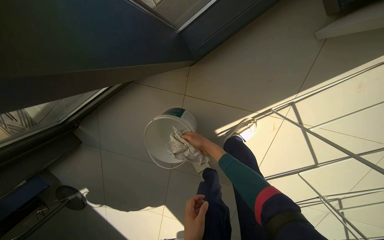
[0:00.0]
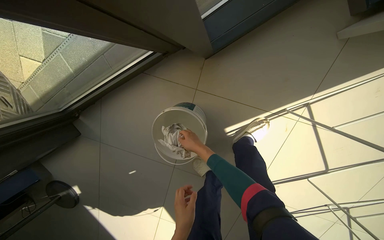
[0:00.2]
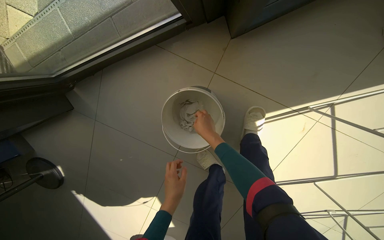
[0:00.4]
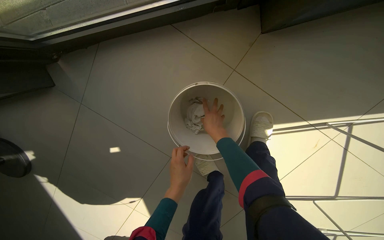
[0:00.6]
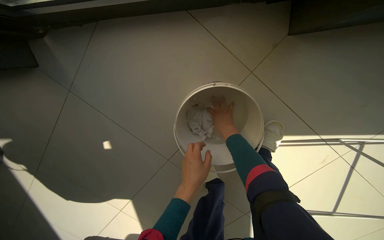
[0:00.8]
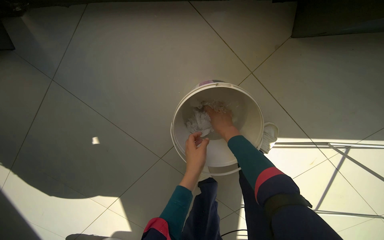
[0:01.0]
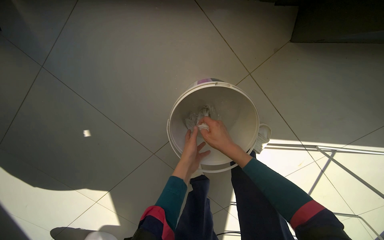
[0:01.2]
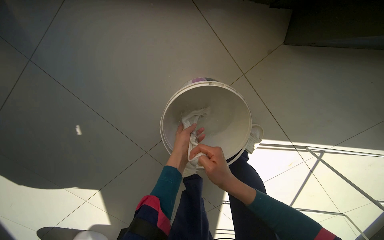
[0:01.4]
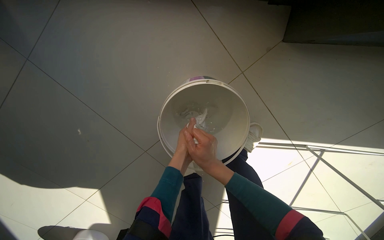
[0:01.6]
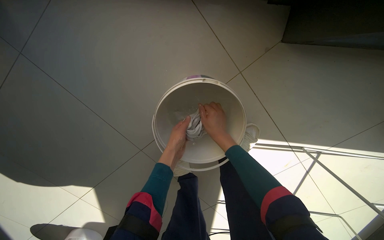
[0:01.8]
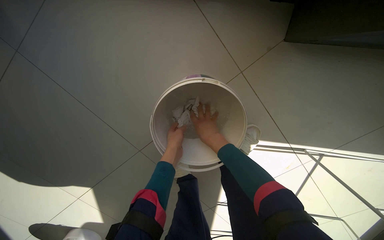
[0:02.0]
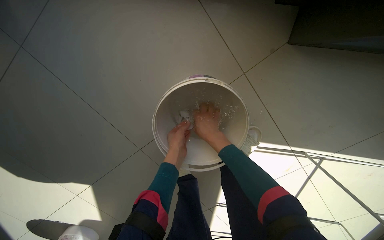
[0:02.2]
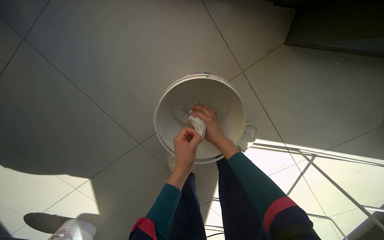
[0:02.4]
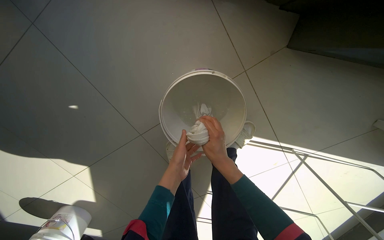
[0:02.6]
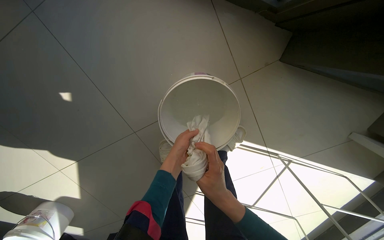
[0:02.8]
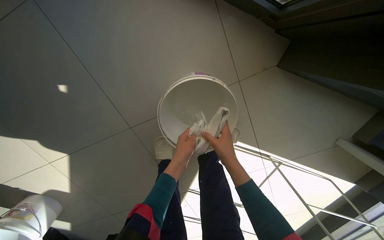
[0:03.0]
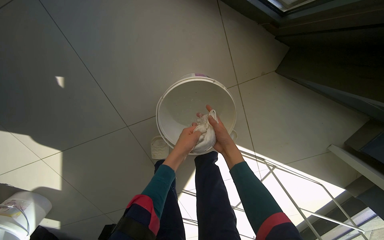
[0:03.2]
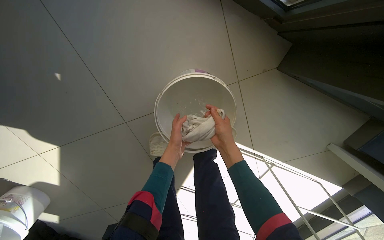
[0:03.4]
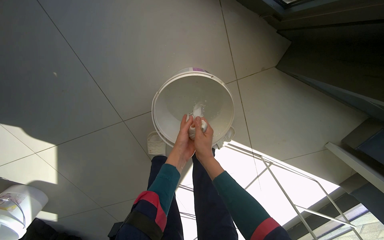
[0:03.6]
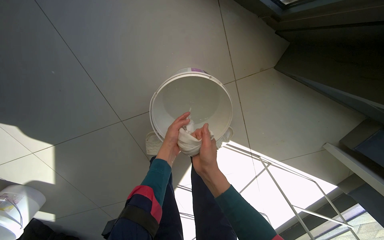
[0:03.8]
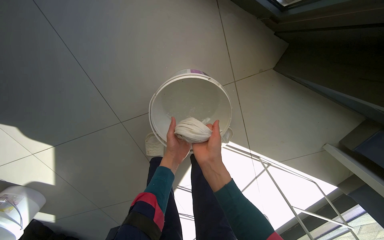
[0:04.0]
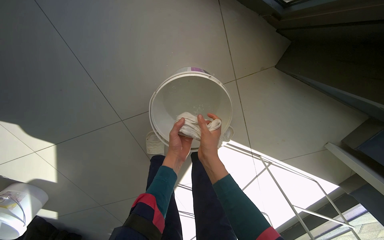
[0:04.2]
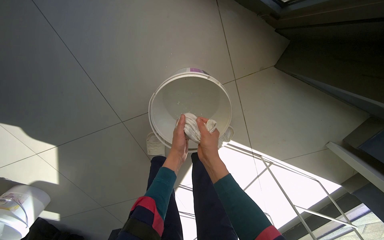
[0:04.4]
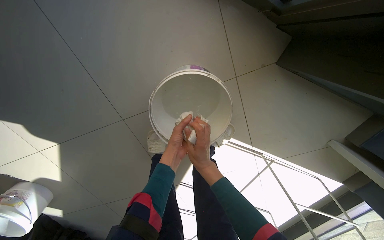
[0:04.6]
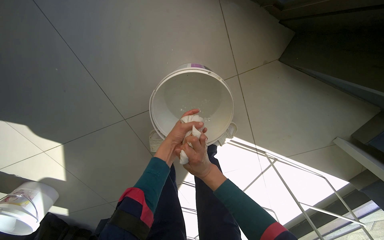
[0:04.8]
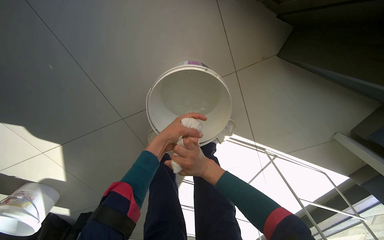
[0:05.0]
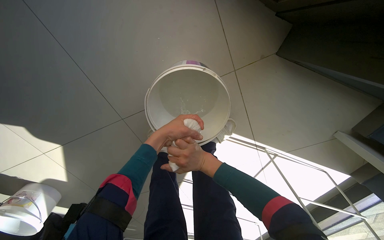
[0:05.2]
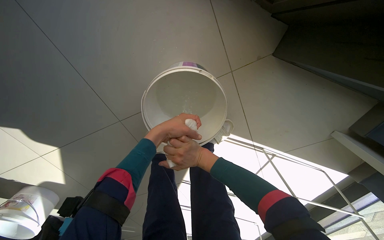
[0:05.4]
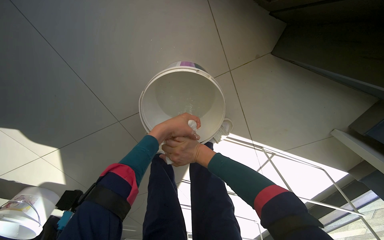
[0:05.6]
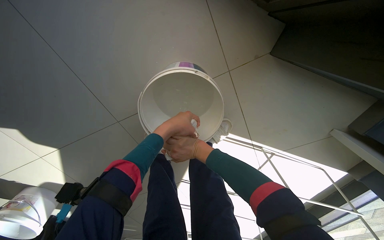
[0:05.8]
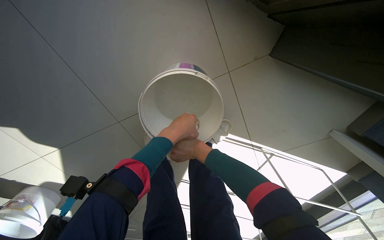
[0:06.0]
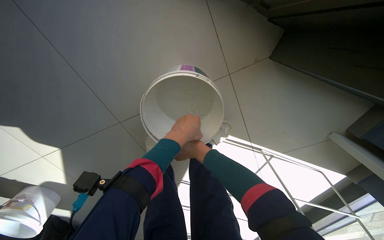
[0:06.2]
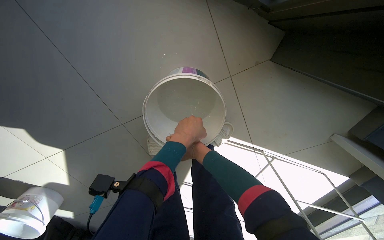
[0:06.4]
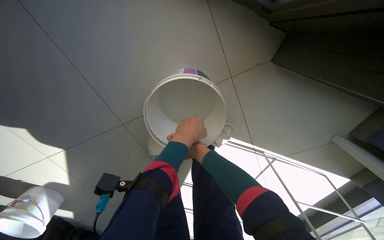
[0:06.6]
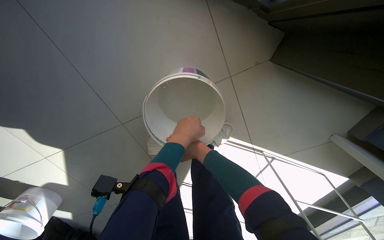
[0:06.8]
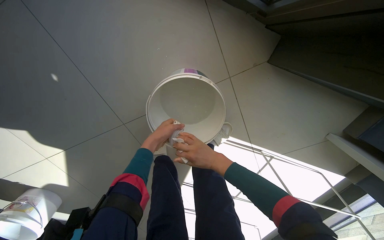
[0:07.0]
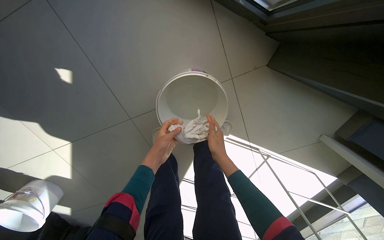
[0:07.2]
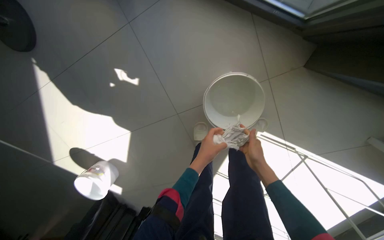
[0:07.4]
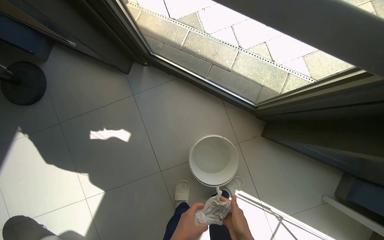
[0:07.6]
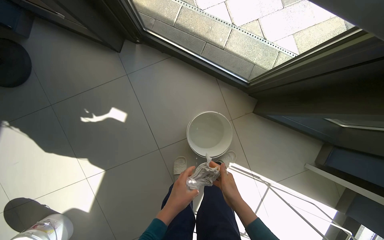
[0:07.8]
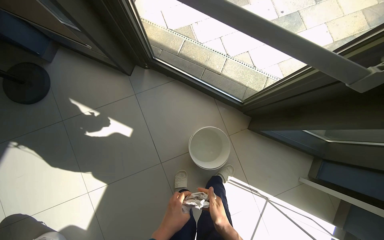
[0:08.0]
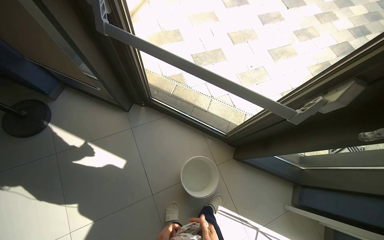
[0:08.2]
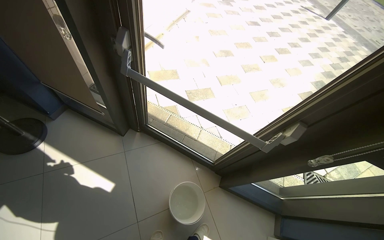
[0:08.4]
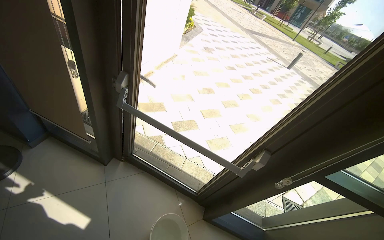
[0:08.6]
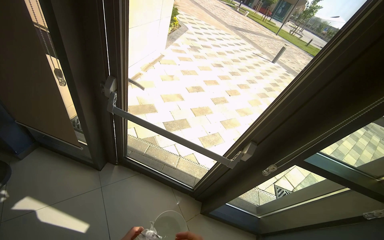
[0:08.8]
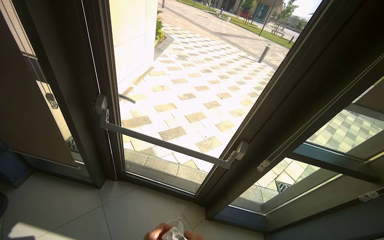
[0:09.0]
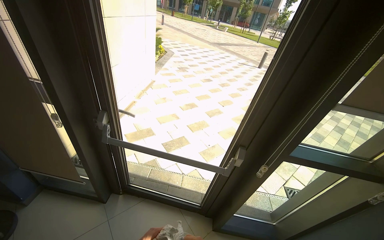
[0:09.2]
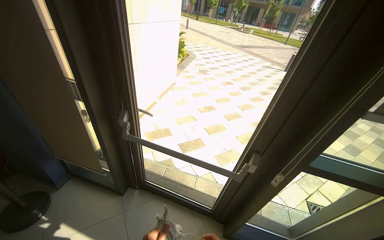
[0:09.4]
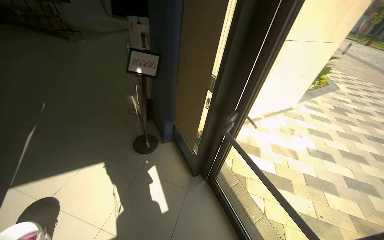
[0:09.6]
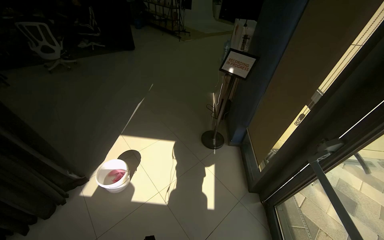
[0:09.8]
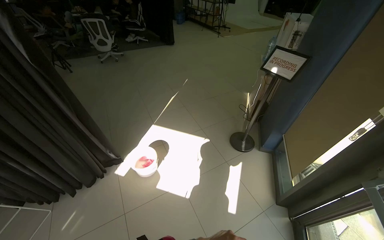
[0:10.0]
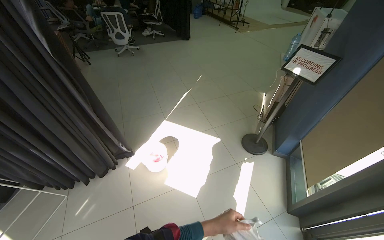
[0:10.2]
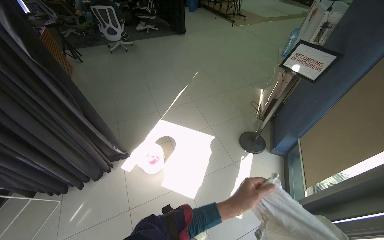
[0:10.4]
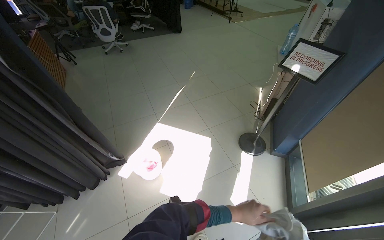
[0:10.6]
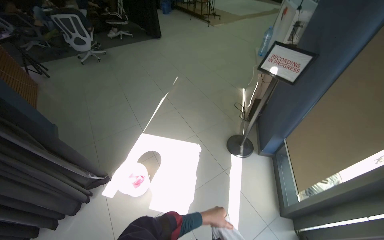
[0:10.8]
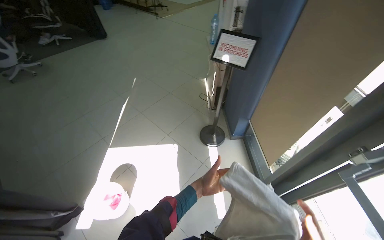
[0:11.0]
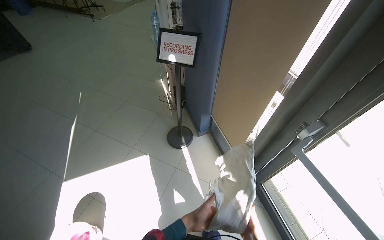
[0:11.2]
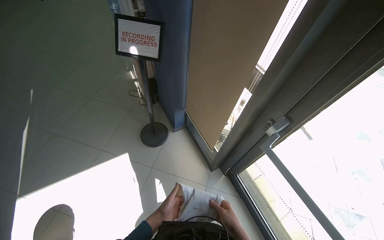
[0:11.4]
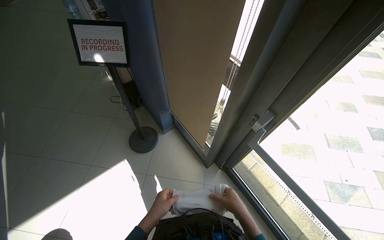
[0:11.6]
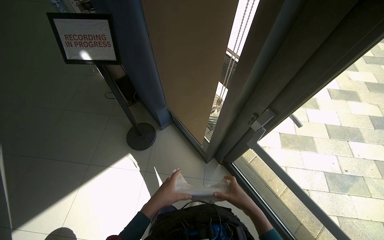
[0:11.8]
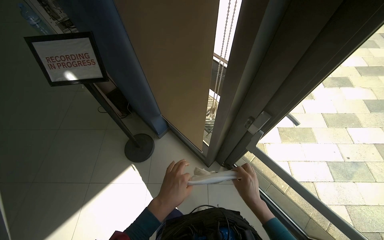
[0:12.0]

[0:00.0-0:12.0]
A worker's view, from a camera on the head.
Job: cleaning windows.
The whole recording: Cleaning window area. The worker picks up a spray bottle, adjusts the window blinds, sprays the window frames, and wipes them with a cloth.
0:00.0 to 0:01.6: The camera travels some 50 cm. The camera is aimed roughly 20 degrees further to the right. Everything in view rotates approximately 30 degrees clockwise.
0:01.6 to 0:03.0: The right hand goes up and down the picture, roughly 15 cm each way, reversing 2 times; the left hand goes roughly 15 cm nearer to the camera.
0:03.0 to 0:04.4: The right hand reaches some 10 cm nearer to the camera, then returns.
0:06.0 to 0:07.6: The head travels approximately 50 cm. The view tilts approximately 35 degrees upward.
0:09.0 to 0:10.4: The wearer looks approximately 100 degrees further to the left.
0:10.4 to 0:12.0: The camera travels some 60 cm. The head turns to the right by some 65 degrees. The view tilts about 15 degrees downward.

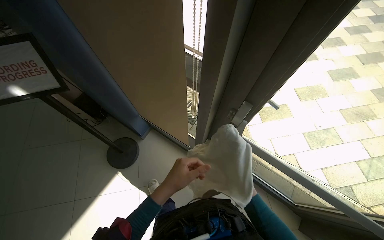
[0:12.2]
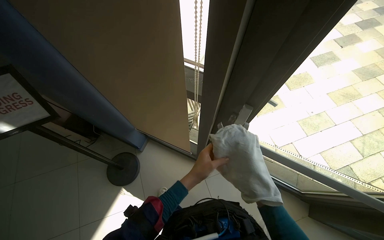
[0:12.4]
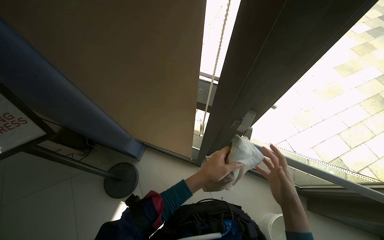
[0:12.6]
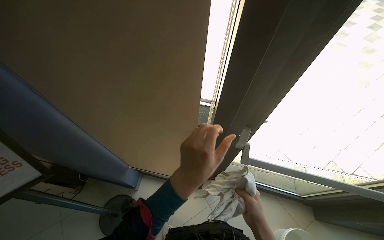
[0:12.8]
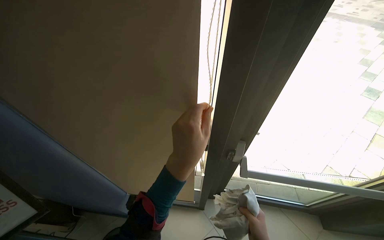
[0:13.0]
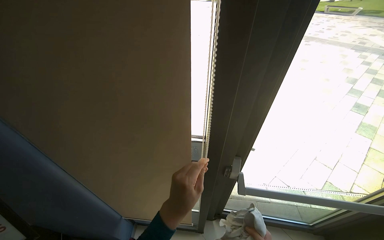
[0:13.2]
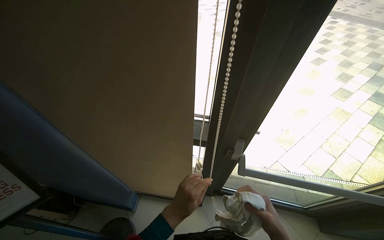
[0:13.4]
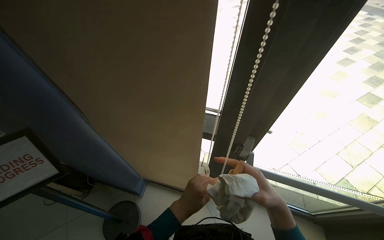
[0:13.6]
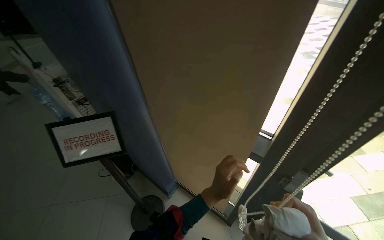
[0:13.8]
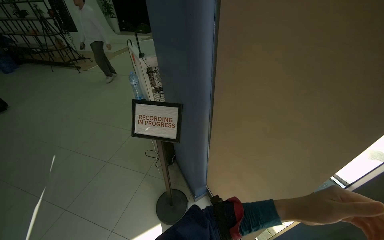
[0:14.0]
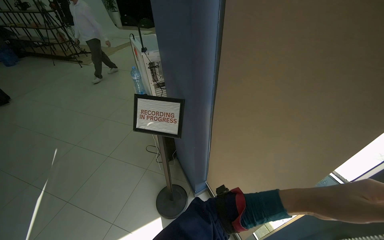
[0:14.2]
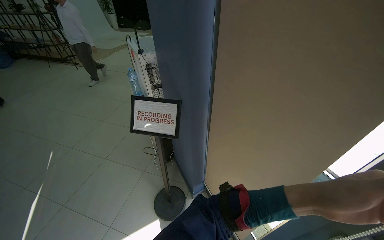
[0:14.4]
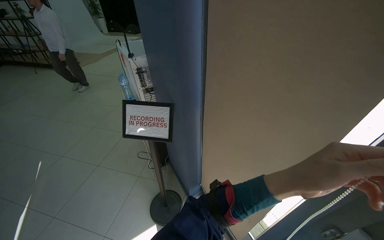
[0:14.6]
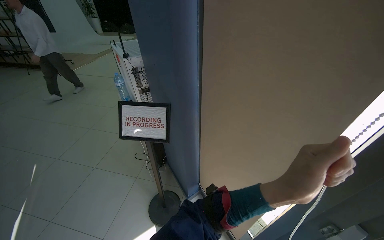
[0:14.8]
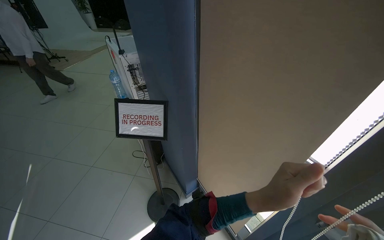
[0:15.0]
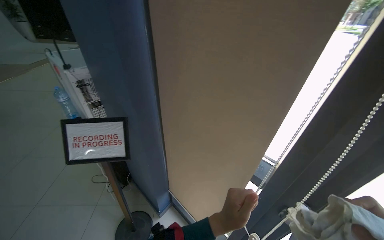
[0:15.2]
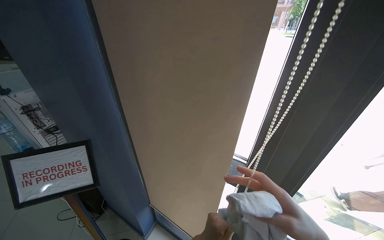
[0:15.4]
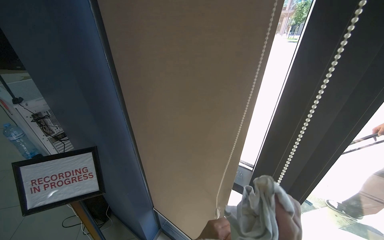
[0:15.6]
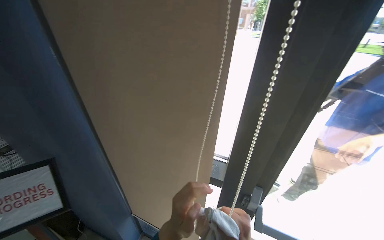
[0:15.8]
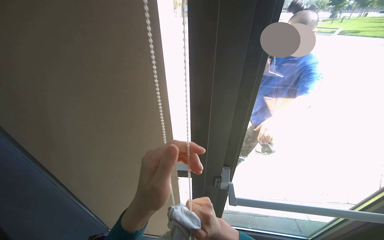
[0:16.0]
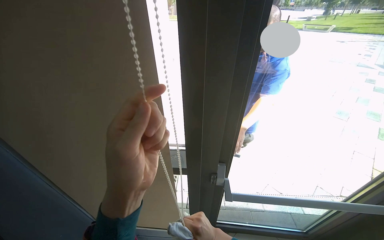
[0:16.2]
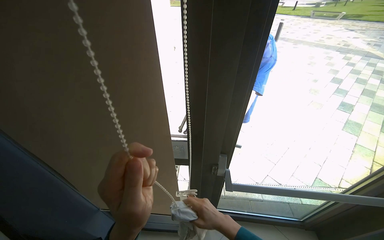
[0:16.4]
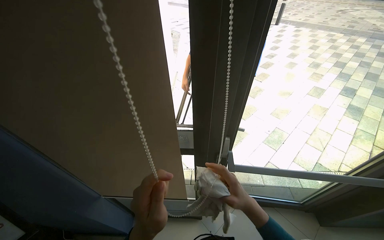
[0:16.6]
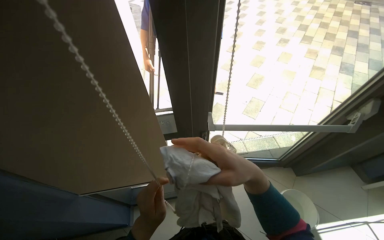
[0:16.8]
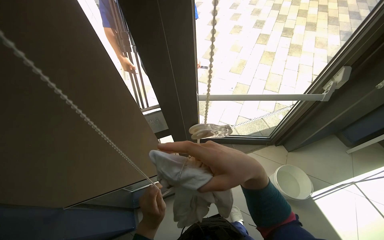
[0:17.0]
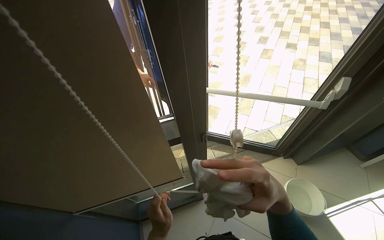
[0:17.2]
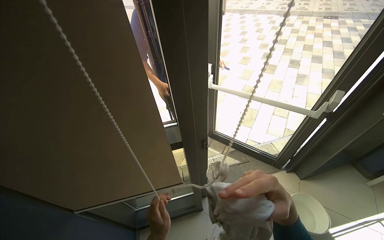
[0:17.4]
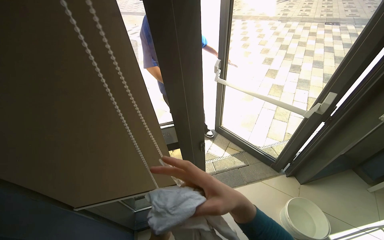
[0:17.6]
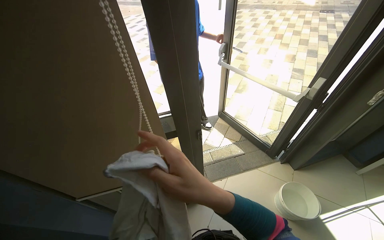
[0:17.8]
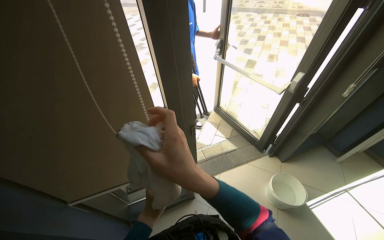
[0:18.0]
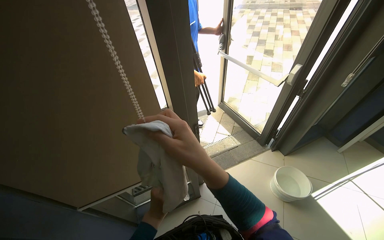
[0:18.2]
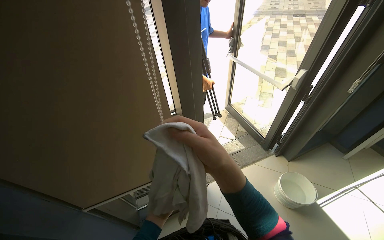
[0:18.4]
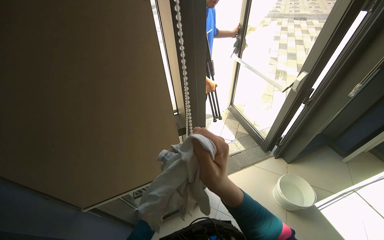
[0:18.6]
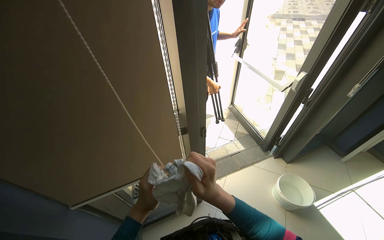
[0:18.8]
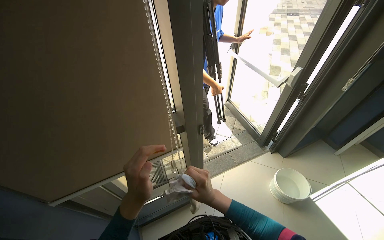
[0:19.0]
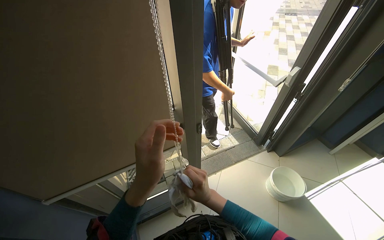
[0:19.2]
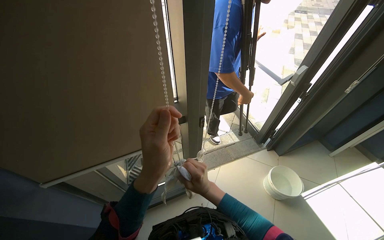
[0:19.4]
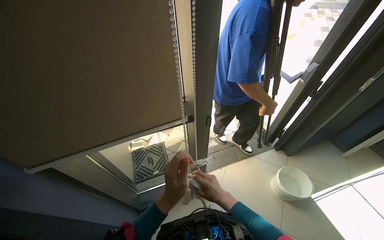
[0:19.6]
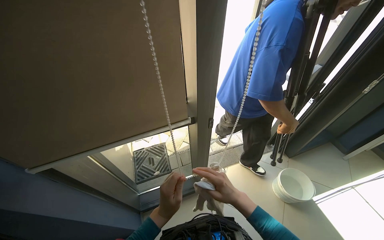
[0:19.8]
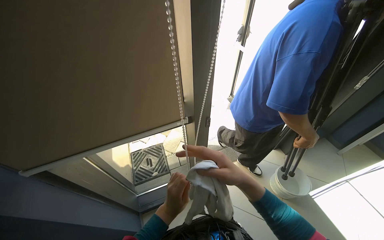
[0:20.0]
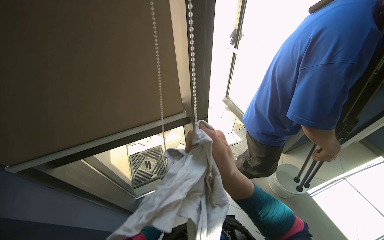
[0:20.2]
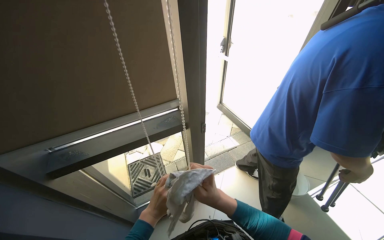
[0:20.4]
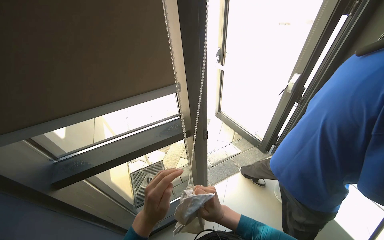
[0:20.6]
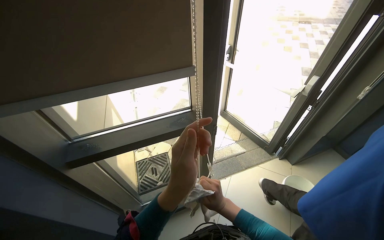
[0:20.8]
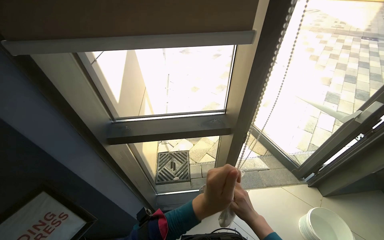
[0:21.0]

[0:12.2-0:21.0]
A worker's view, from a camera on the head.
Job: cleaning windows.
The whole recording: Cleaning window area. The worker picks up a spray bottle, adjusts the window blinds, sprays the window frames, and wipes them with a cloth.
0:12.2 to 0:13.6: The view tilts roughly 15 degrees upward.
0:13.6 to 0:15.2: The wearer's head swings approximately 30 degrees to the left.
0:15.2 to 0:16.6: The wearer's head swings some 35 degrees to the right.
0:16.6 to 0:18.0: The wearer looks some 20 degrees further to the right. The right hand heads to the right and nearer to the camera, covering approximately 15 cm.
0:18.0 to 0:19.6: The right hand travels farther from the camera and down the picture by approximately 30 cm.
0:19.6 to 0:21.0: The camera is carried roughly 50 cm.
